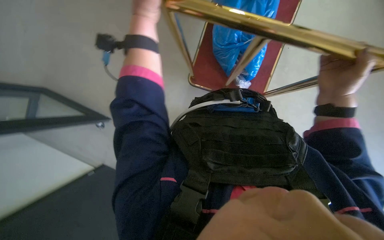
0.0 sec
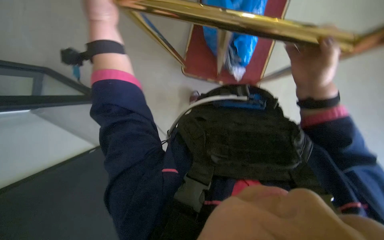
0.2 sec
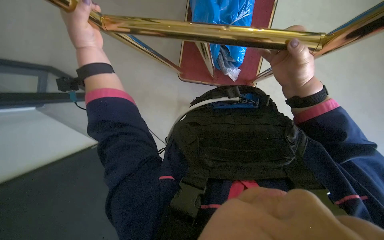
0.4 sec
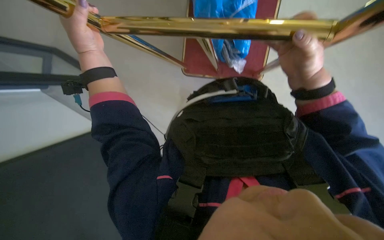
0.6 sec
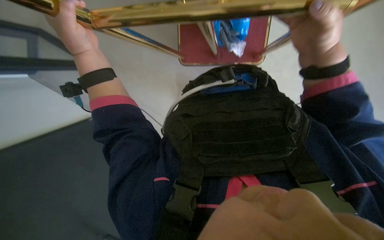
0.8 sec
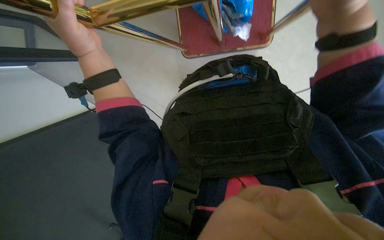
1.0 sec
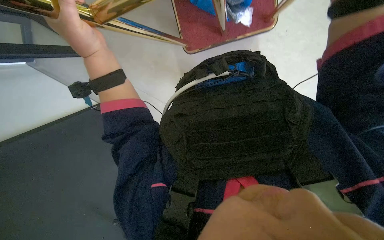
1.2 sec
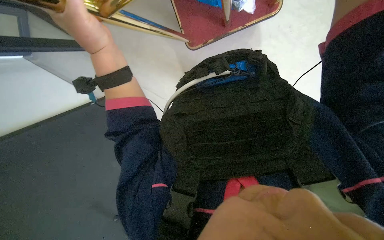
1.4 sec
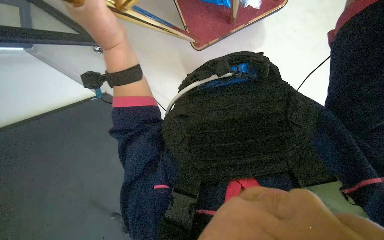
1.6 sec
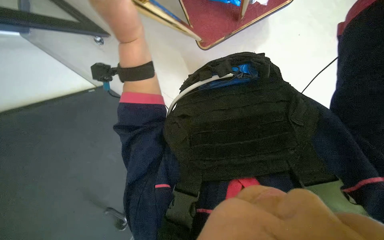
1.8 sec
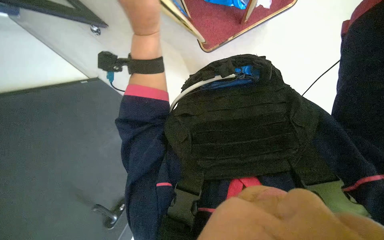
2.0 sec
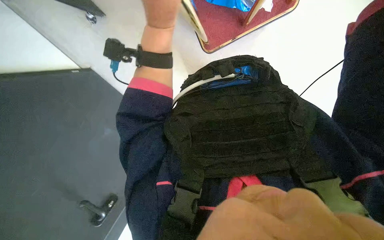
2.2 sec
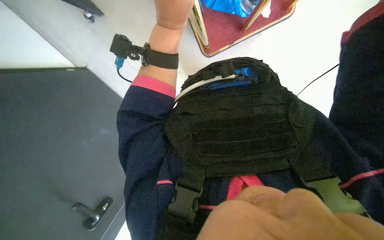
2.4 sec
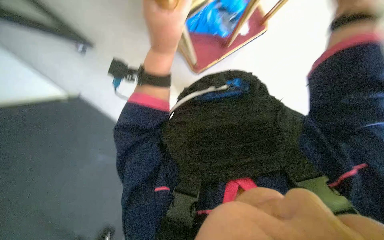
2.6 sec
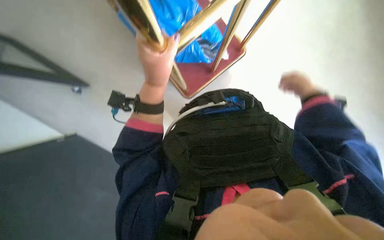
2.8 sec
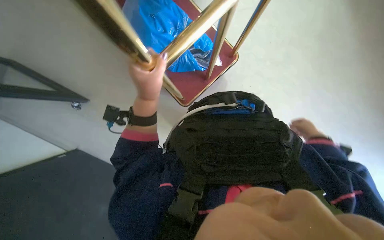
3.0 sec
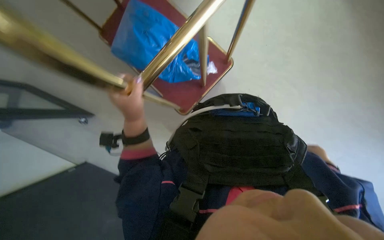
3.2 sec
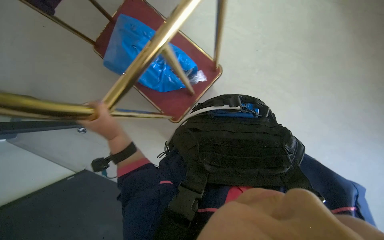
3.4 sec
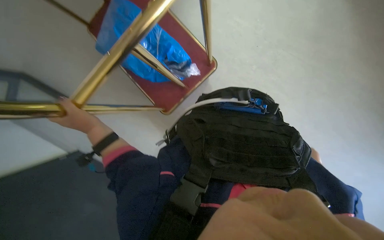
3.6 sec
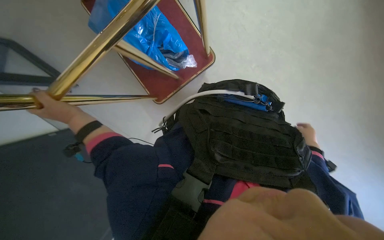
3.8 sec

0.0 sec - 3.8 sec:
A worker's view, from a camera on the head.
Job: organizing items.
The whole recording: Moving golden stand. The worker moves a golden stand across the floor.
0.0 sec - 1.2 sec: The view swings some 15 degrees to the left. The camera pitches downward, by roughly 15 degrees. The left hand goes about 10 cm down the picture.
1.2 sec - 2.6 sec: The left hand goes about 15 cm to the right.
2.6 sec - 3.8 sec: The left hand goes roughly 40 cm to the left and down the picture.

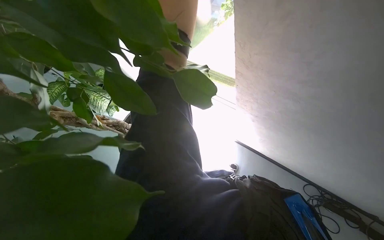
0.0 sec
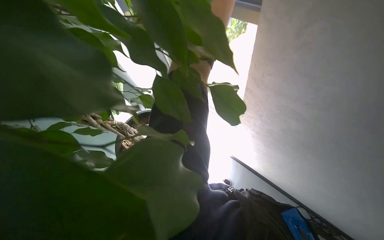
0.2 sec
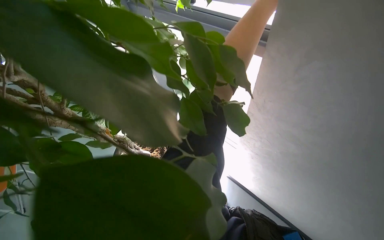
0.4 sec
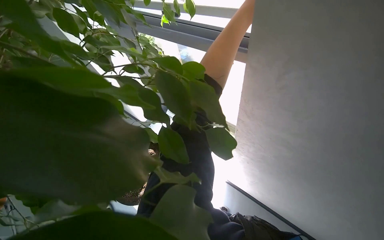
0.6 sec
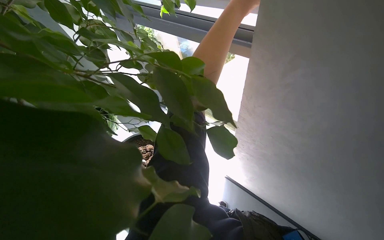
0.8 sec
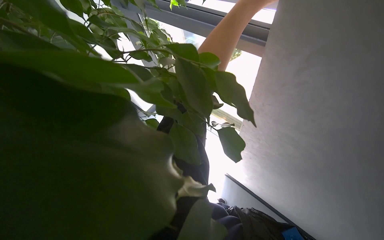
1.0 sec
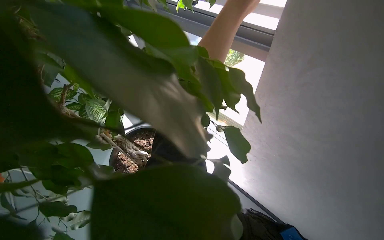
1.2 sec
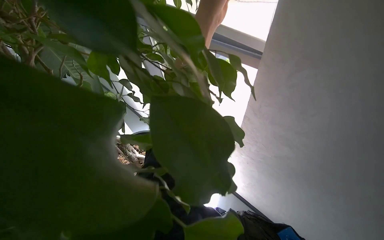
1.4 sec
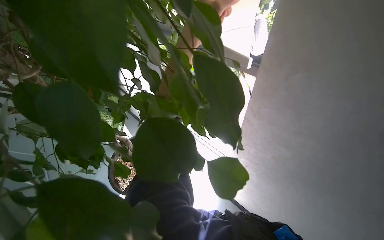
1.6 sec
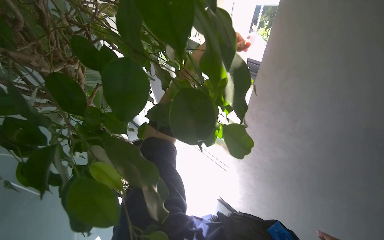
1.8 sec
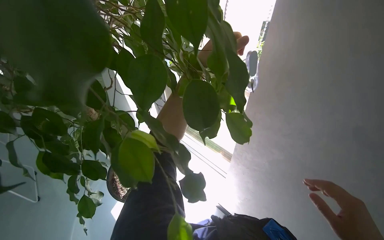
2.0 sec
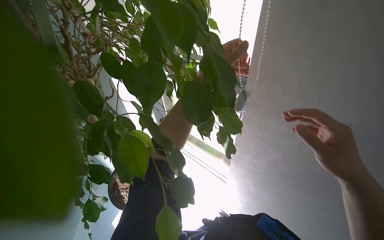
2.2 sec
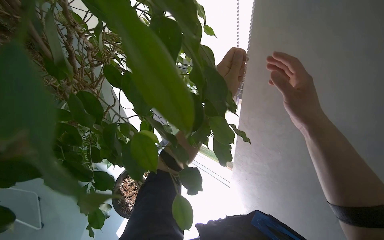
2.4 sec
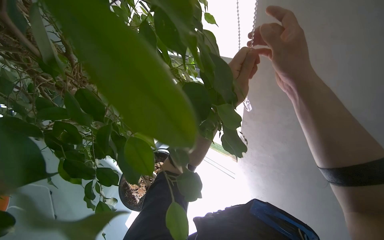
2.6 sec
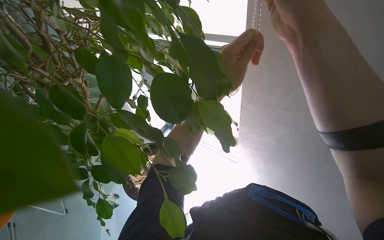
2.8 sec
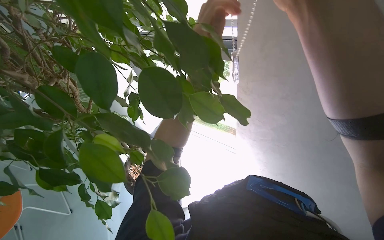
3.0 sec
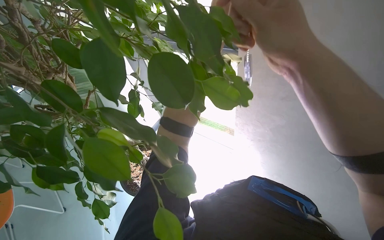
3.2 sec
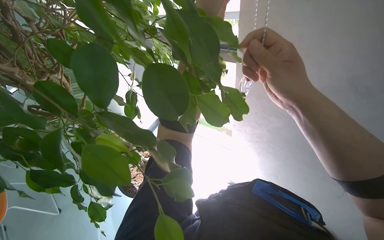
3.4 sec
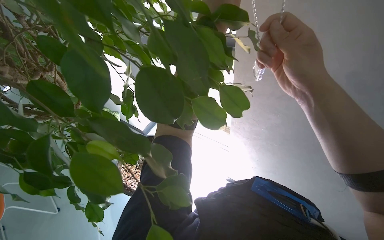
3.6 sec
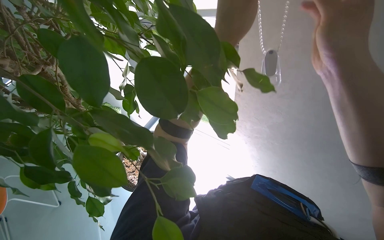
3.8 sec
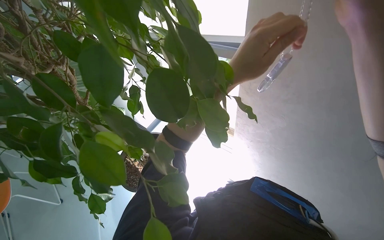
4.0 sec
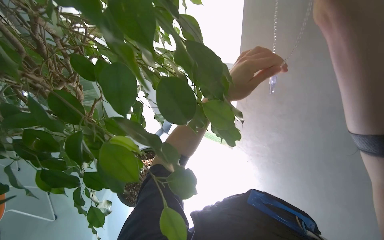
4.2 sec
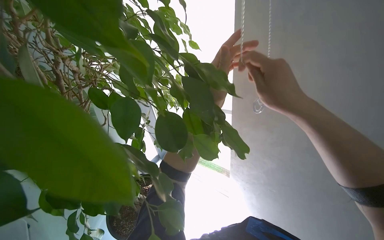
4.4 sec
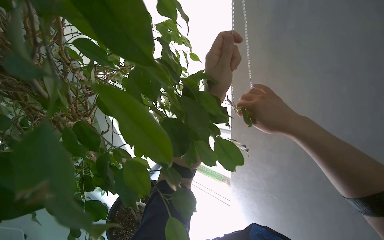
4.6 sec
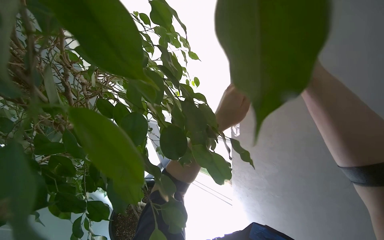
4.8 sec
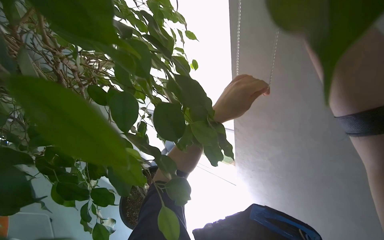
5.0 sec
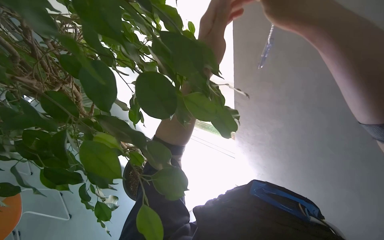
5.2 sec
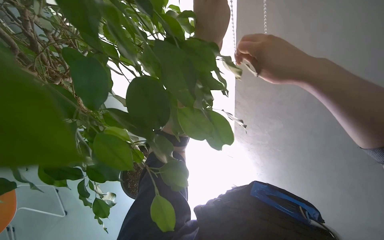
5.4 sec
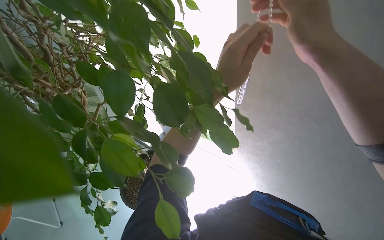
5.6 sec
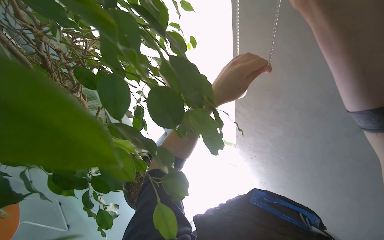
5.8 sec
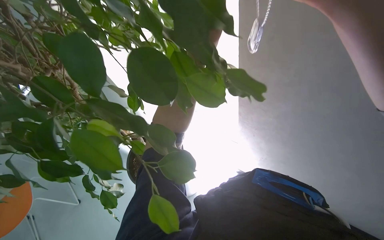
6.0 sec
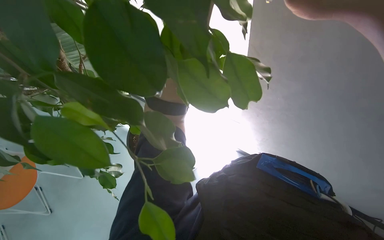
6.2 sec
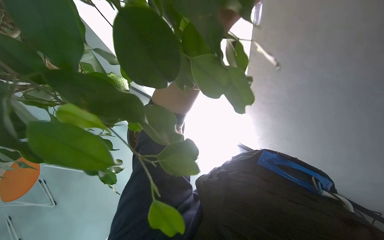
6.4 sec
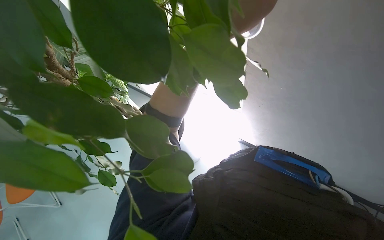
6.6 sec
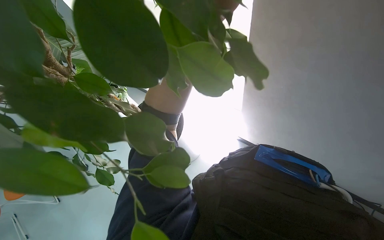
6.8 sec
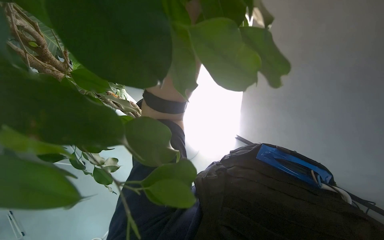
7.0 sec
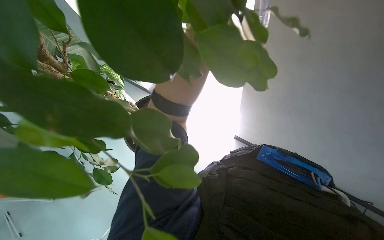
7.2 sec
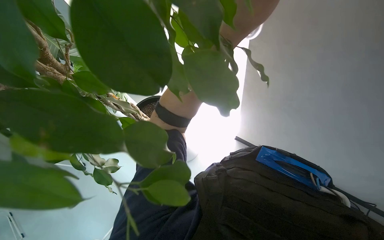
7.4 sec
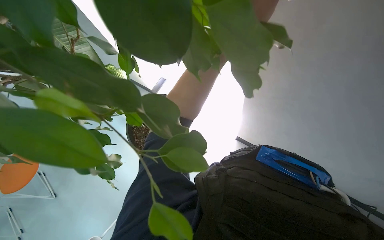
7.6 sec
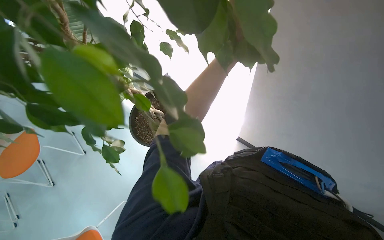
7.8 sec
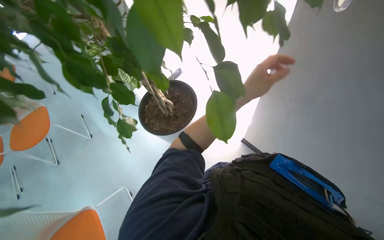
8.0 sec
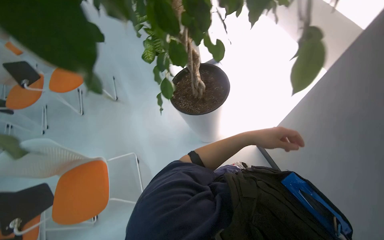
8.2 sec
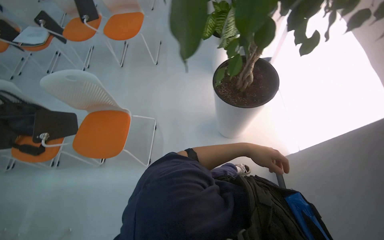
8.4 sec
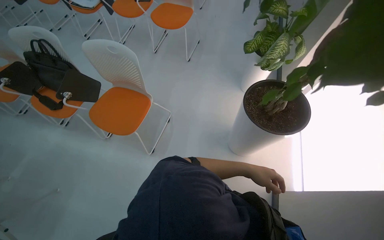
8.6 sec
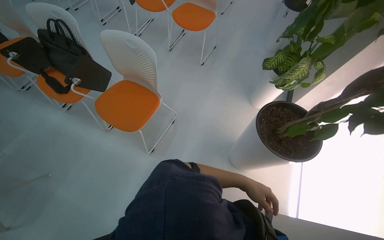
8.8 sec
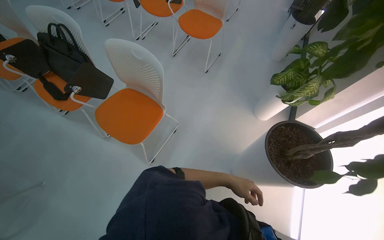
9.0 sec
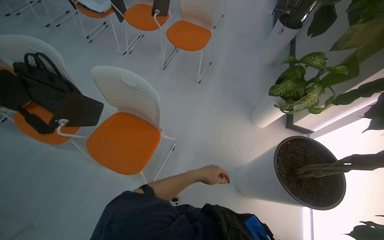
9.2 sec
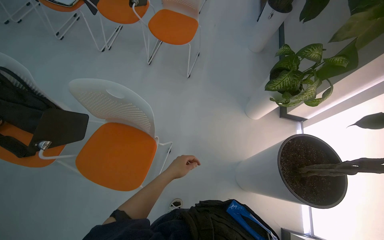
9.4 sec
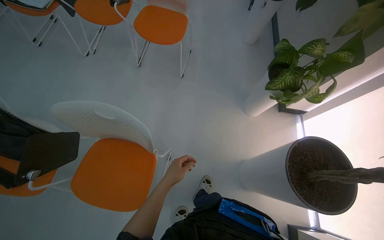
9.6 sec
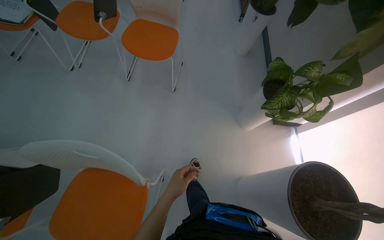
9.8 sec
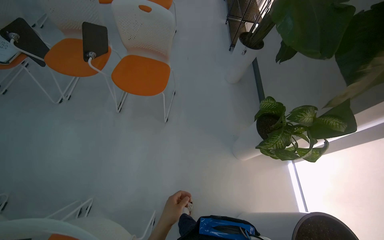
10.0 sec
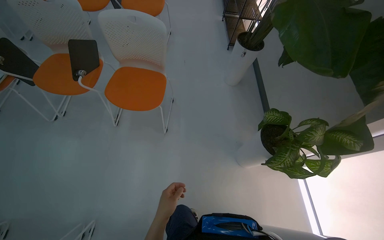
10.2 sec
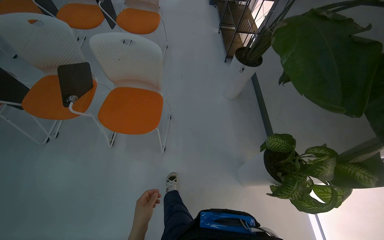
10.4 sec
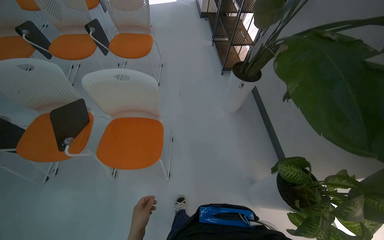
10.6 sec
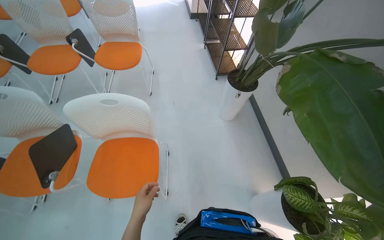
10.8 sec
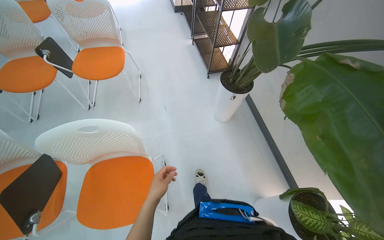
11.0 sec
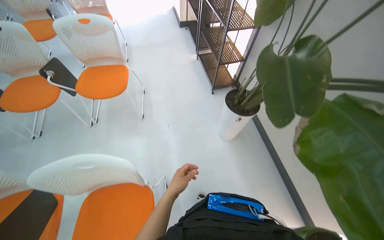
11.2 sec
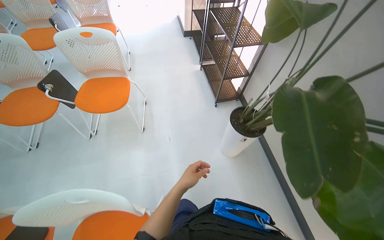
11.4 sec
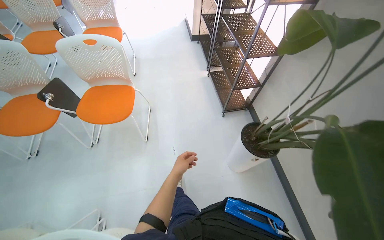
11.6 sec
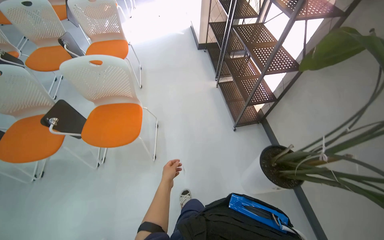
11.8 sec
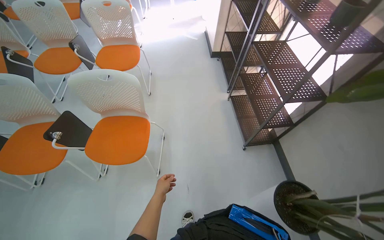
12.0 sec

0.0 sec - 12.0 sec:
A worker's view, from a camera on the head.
Job: organizing items.
The whole recording: Adjusting window and blinds. The worker adjusts the window blinds and closes a window.
0.0 sec - 1.6 sec: The view tilts roughly 10 degrees upward.
7.6 sec - 9.0 sec: The scene turns about 50 degrees clockwise in the picture.
9.0 sec - 10.4 sec: The camera is carried approximately 1 m. The wearer's head swings roughly 25 degrees to the right.
10.4 sec - 12.0 sec: The wearer moves roughly 5 m.

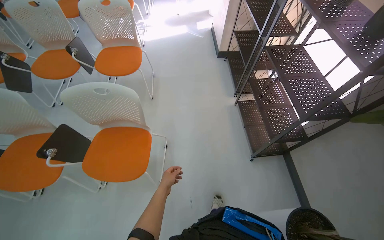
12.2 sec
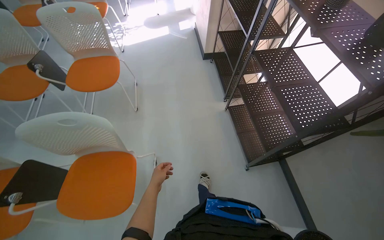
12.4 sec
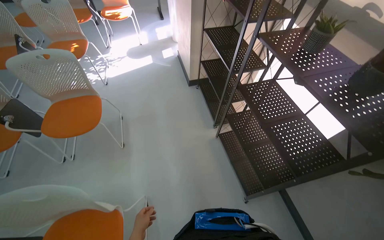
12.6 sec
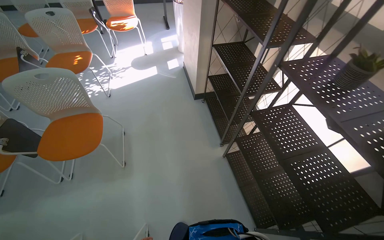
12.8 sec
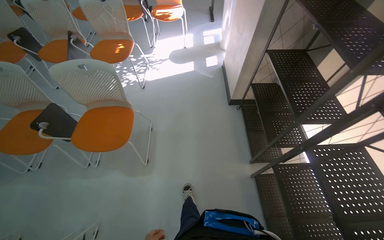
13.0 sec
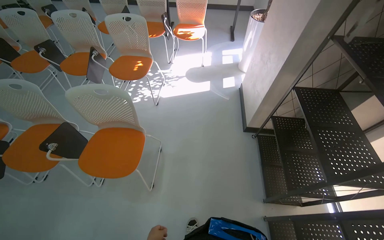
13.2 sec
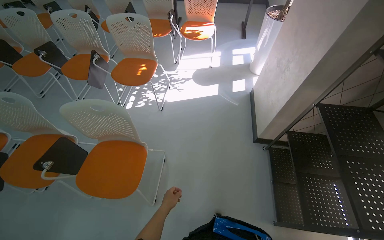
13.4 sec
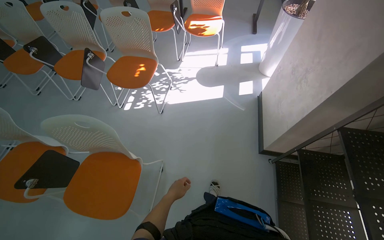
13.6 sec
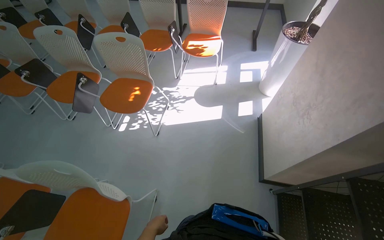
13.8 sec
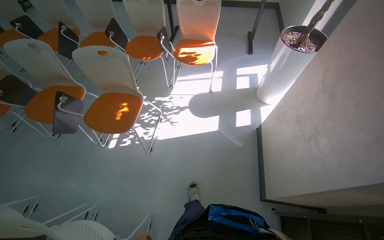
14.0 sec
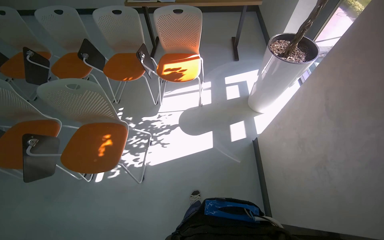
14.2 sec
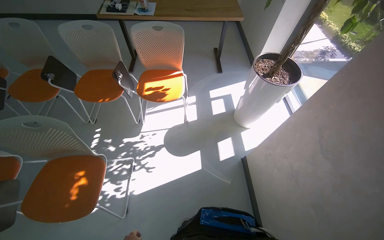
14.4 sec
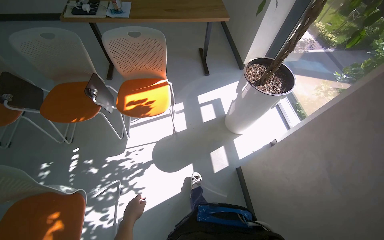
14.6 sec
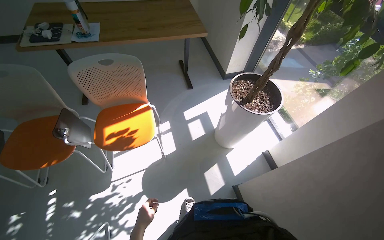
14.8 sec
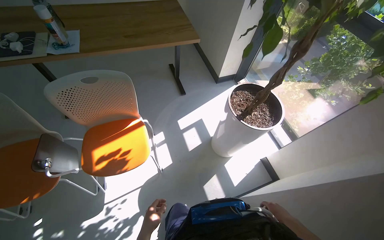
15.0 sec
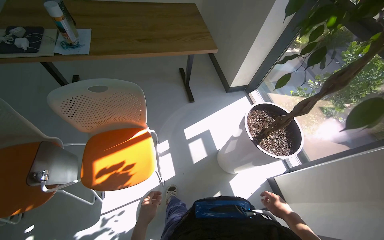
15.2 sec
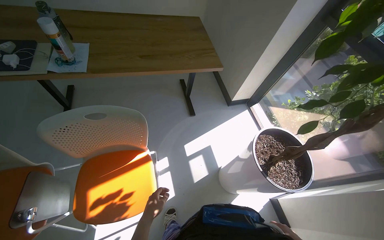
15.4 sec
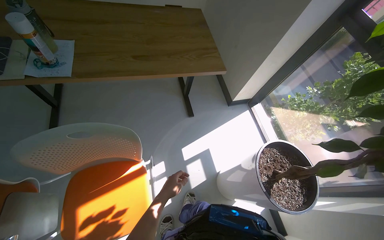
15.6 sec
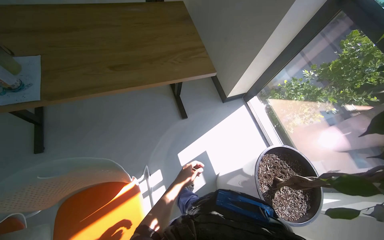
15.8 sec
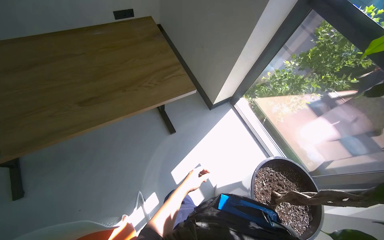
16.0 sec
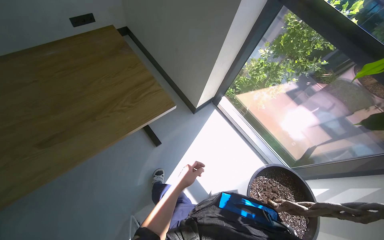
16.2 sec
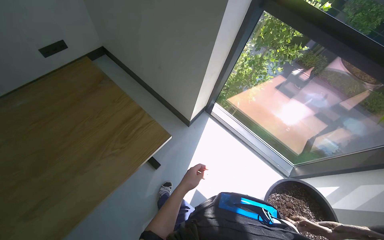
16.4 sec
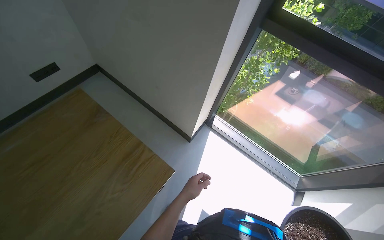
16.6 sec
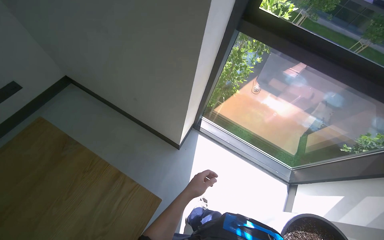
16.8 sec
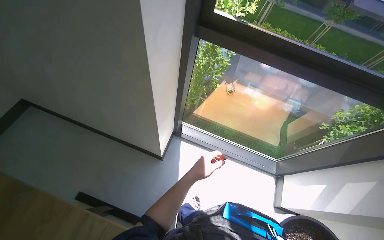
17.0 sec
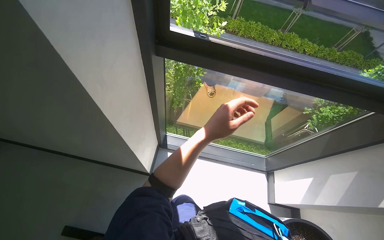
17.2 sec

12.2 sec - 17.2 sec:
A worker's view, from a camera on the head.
Job: organizing items.
The whole recording: Adjusting window and blinds. The worker adjusts the window blinds and closes a window.
12.2 sec - 13.8 sec: The head travels roughly 1.5 m.
13.8 sec - 15.6 sec: The head travels some 1.5 m. The head rotates roughly 30 degrees to the right.
15.6 sec - 17.2 sec: The wearer moves some 1 m. The head turns to the right by roughly 65 degrees.
